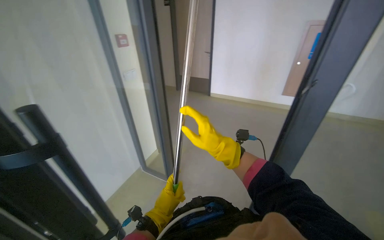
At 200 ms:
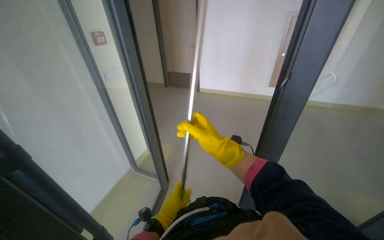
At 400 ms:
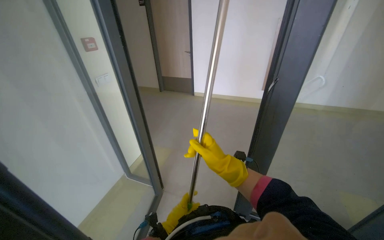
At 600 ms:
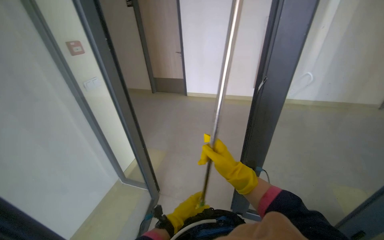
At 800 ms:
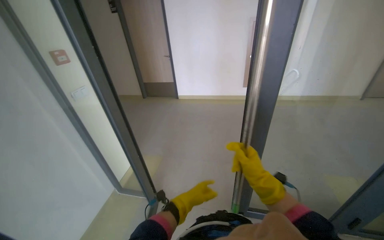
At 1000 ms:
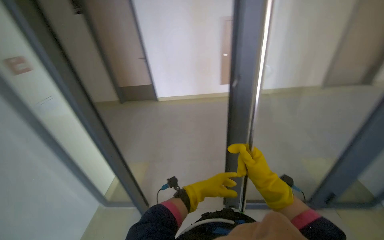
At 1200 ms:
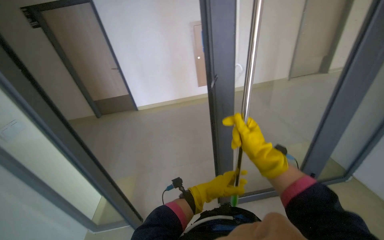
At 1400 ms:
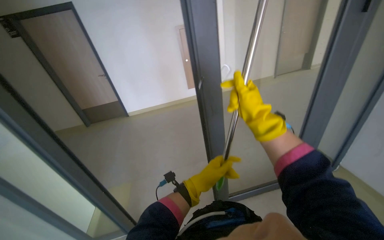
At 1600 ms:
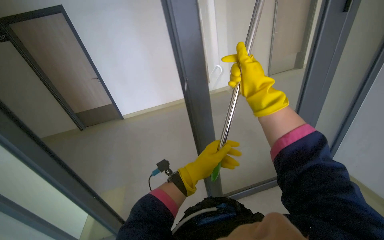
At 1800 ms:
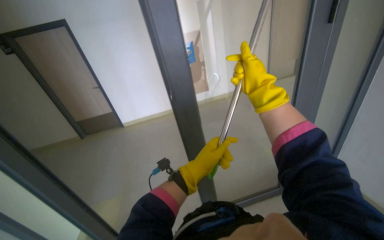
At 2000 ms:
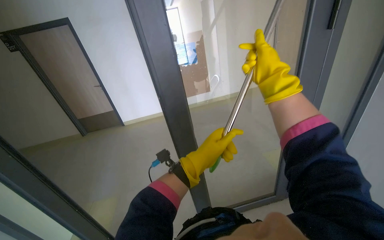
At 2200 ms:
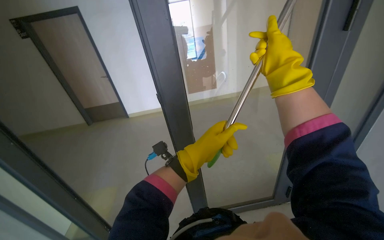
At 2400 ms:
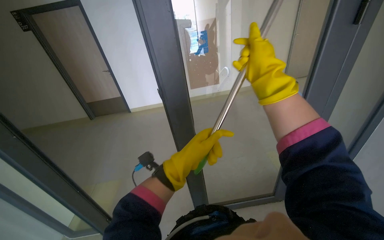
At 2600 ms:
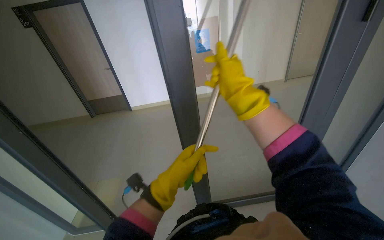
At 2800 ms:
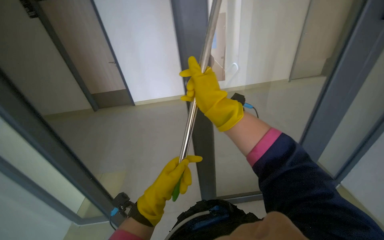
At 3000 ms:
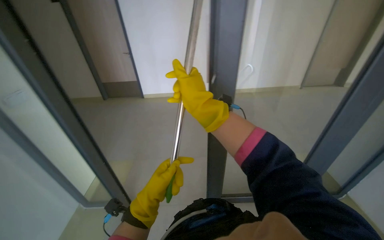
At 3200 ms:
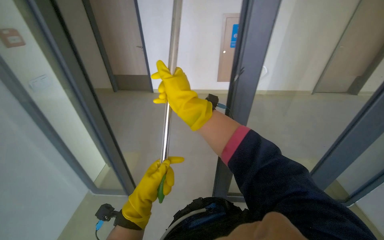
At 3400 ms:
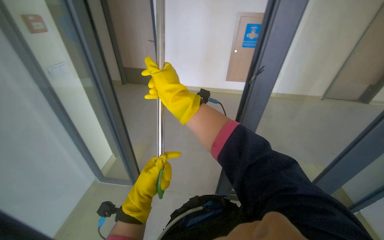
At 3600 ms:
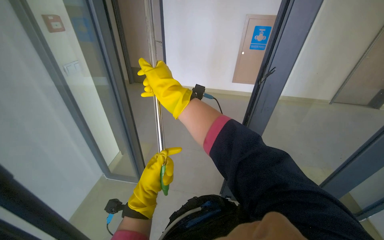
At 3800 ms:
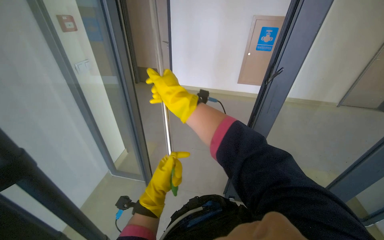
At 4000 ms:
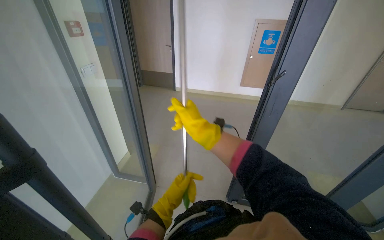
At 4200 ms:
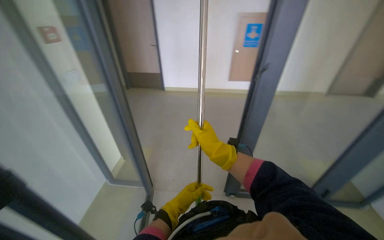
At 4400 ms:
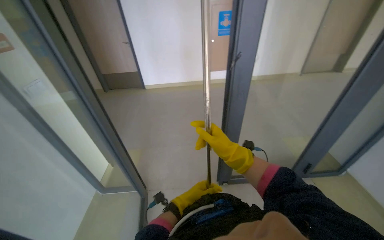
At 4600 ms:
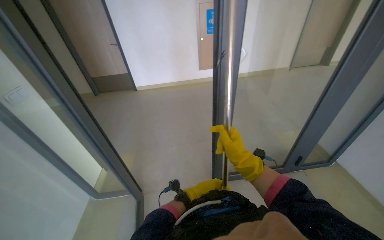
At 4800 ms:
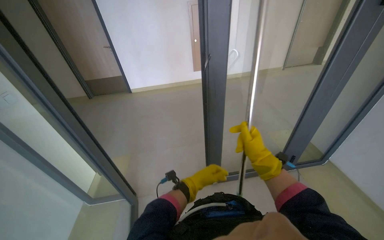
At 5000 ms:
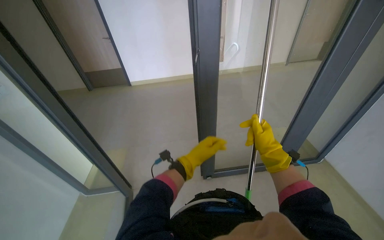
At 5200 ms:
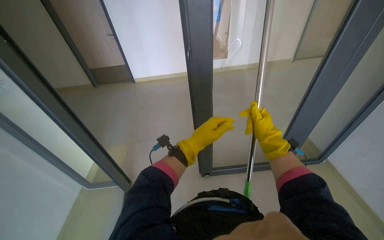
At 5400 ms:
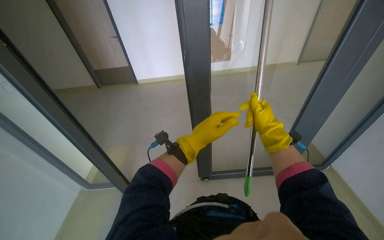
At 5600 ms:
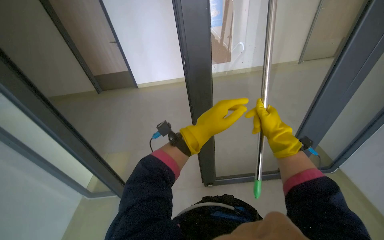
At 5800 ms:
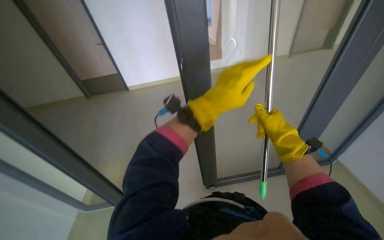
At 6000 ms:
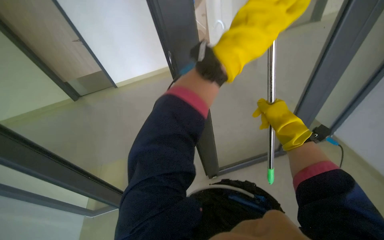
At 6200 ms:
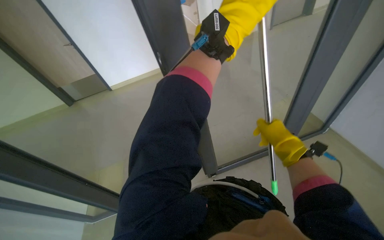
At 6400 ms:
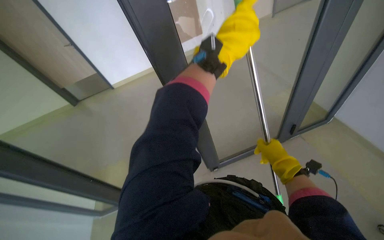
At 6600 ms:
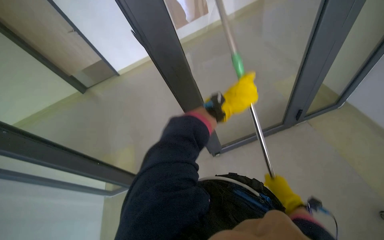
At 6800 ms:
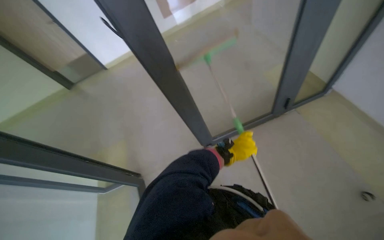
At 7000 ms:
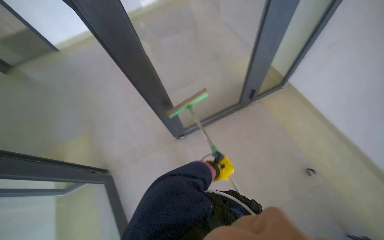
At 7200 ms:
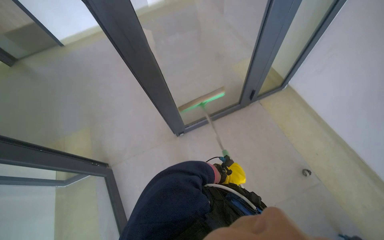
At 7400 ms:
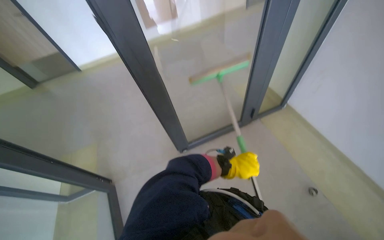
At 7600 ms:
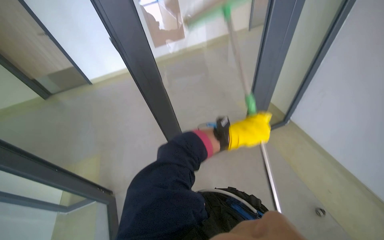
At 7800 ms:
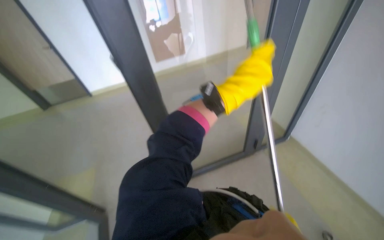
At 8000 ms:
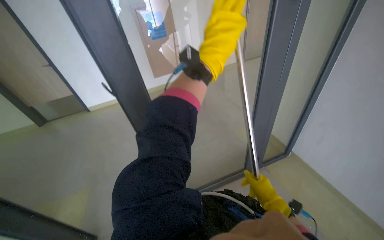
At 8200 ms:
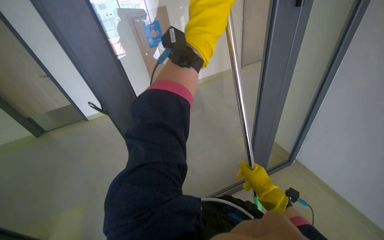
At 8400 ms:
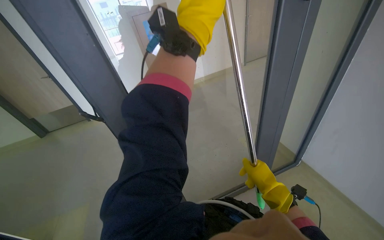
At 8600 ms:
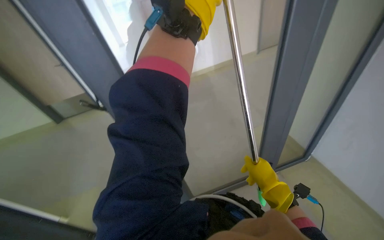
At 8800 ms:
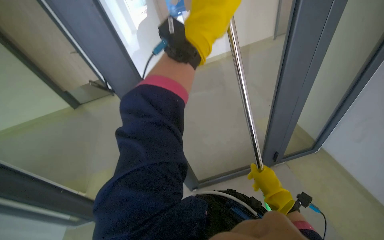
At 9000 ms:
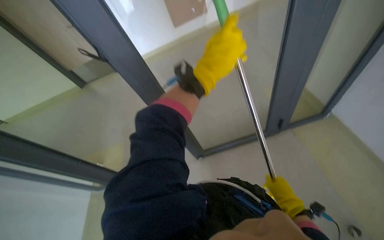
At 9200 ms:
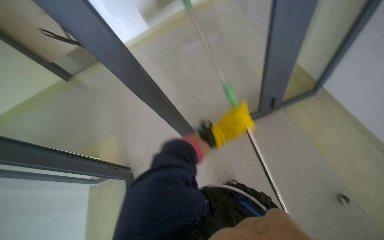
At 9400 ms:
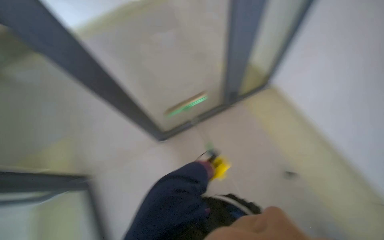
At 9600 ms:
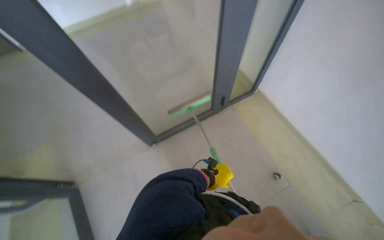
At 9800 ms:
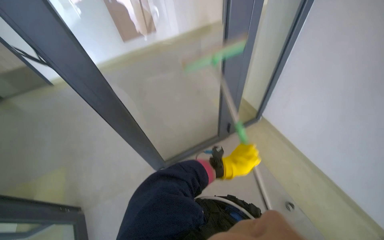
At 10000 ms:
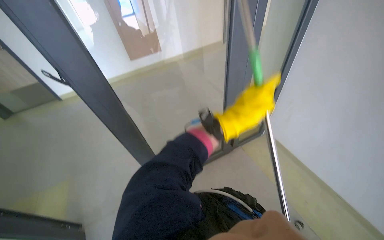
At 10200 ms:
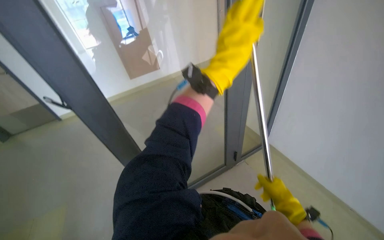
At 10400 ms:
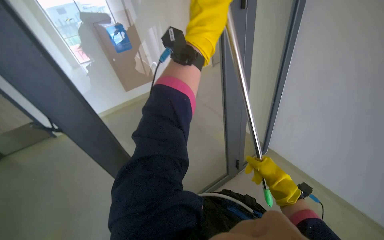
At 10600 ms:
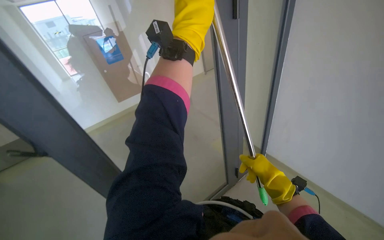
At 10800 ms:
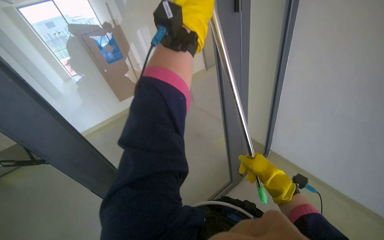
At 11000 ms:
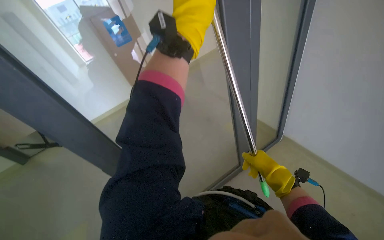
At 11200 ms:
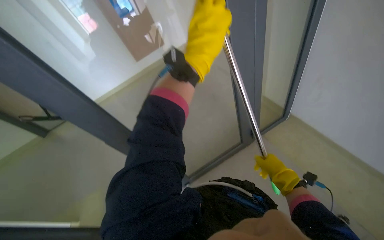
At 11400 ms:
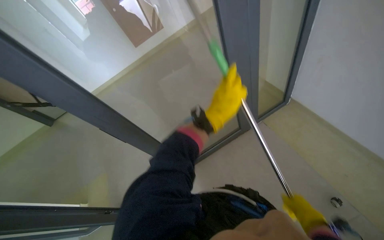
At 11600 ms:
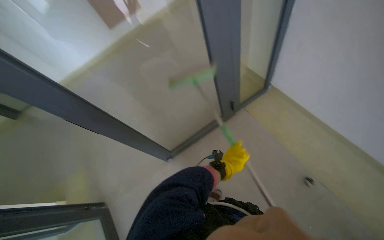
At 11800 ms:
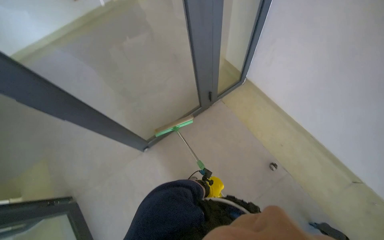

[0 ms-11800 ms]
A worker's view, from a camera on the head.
Job: cleaning windows.
The whole recording: Cleaning glass door with squeegee. The worker cleans a glass door using a long-handled squeegee.
0 ms to 1400 ms: The wearer's head swings some 45 degrees to the right.
1400 ms to 3000 ms: Both hands travel together to the left, approximately 20 cm.
3000 ms to 4400 ms: The right hand shifts approximately 20 cm down the picture, to the right and farther from the camera, while the left hand heads farther from the camera, down the picture and to the right, covering roughly 20 cm.
4400 ms to 6000 ms: The right hand shifts roughly 15 cm to the right and nearer to the camera. Meanwhile the left hand shifts roughly 50 cm up the picture and nearer to the camera.
6000 ms to 7400 ms: The left hand goes up and down the picture, about 50 cm each way, reversing 2 times.
7400 ms to 8800 ms: The view tilts some 15 degrees upward. The left hand travels up the picture by roughly 60 cm.
8800 ms to 10400 ms: The head turns to the right by roughly 20 degrees. The view tilts about 15 degrees upward.
10400 ms to 11800 ms: The view tilts about 25 degrees downward. The left hand goes some 70 cm down the picture.

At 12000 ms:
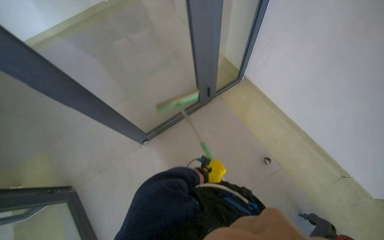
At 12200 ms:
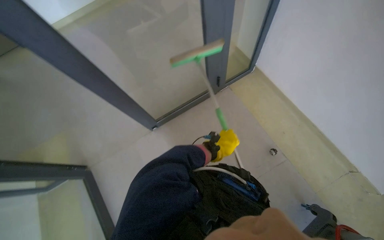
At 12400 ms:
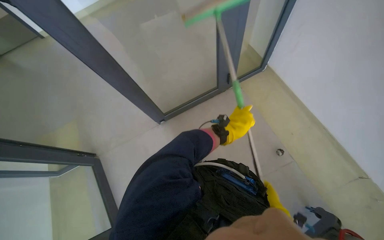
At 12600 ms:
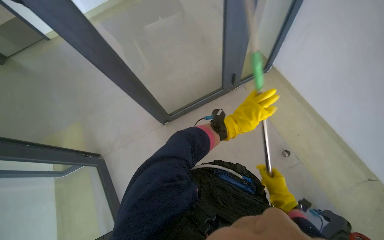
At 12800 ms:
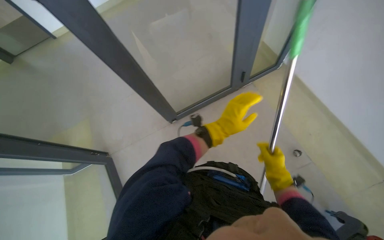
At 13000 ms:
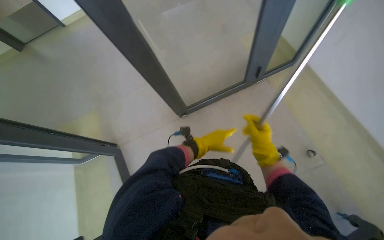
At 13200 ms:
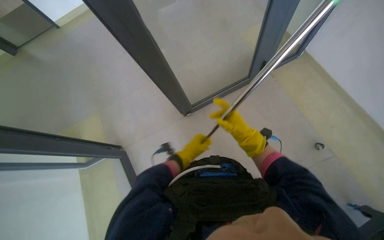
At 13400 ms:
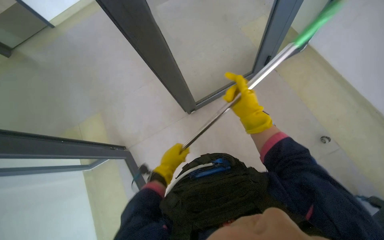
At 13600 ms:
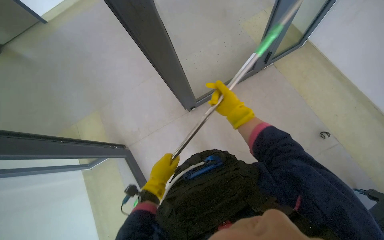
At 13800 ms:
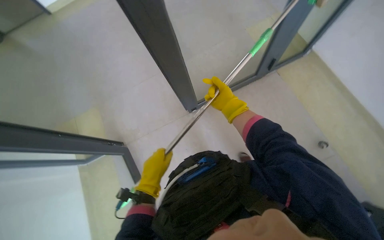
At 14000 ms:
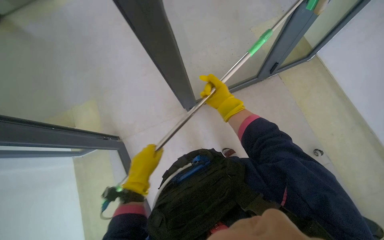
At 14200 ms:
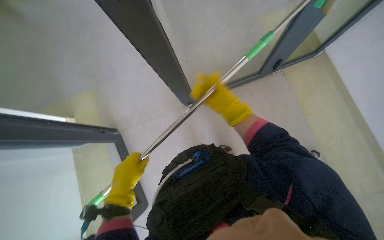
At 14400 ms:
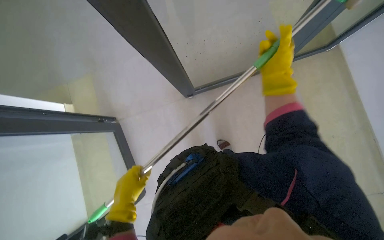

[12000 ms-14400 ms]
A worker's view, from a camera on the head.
Job: cleaning windows.
The whole recording: Cleaning glass door with squeegee. The worker cleans a glass door using a long-handled squeegee.
12000 ms to 13200 ms: The left hand travels nearer to the camera and to the left by approximately 25 cm.
13200 ms to 14400 ms: The left hand is displaced down the picture by about 15 cm, while the right hand goes nearer and farther, roughly 20 cm each way, reversing 2 times.

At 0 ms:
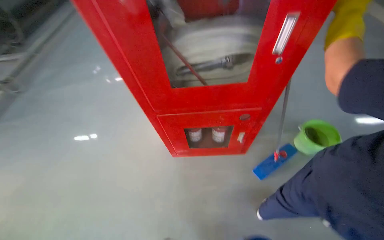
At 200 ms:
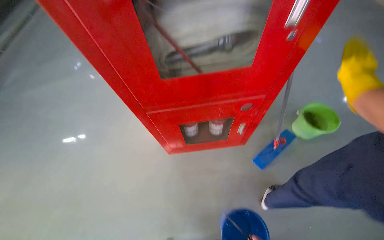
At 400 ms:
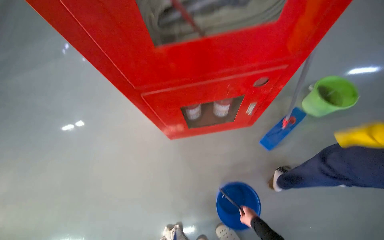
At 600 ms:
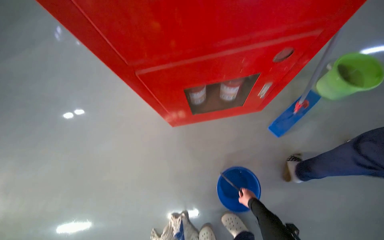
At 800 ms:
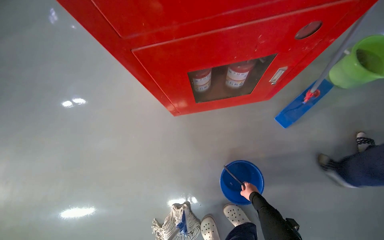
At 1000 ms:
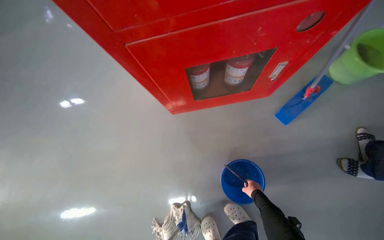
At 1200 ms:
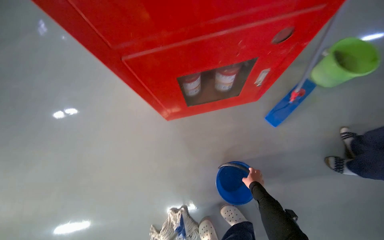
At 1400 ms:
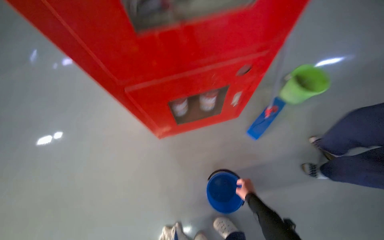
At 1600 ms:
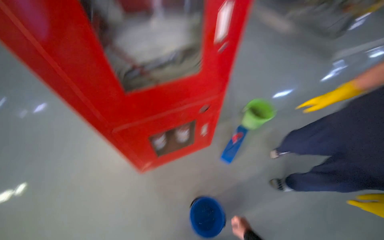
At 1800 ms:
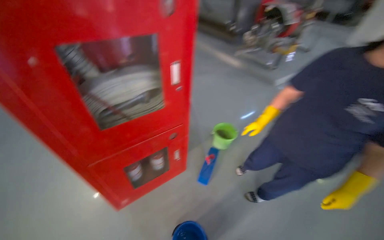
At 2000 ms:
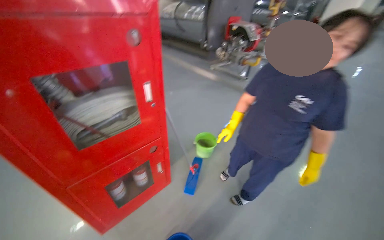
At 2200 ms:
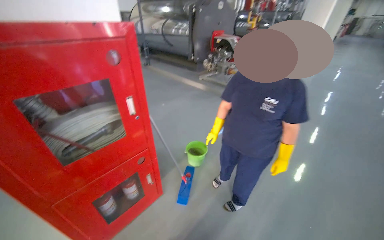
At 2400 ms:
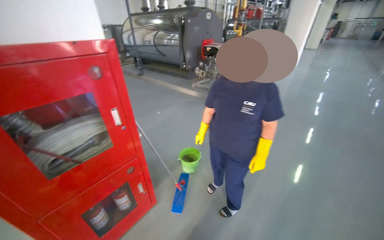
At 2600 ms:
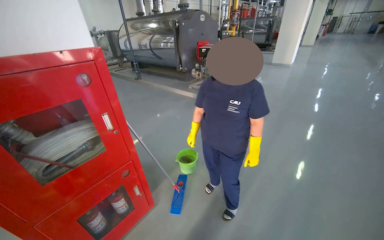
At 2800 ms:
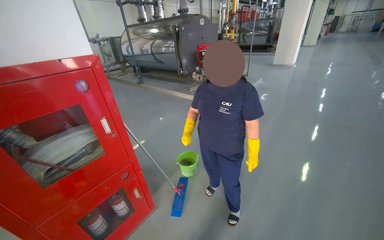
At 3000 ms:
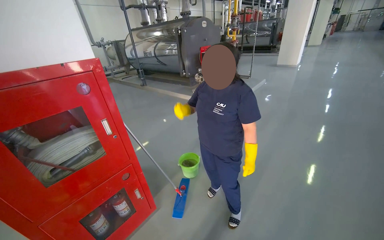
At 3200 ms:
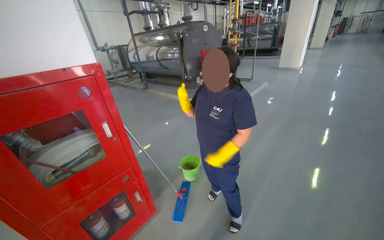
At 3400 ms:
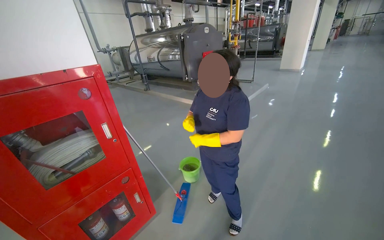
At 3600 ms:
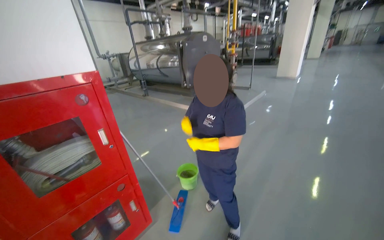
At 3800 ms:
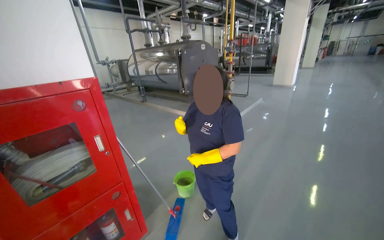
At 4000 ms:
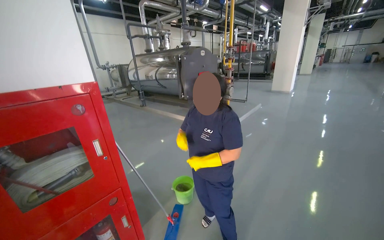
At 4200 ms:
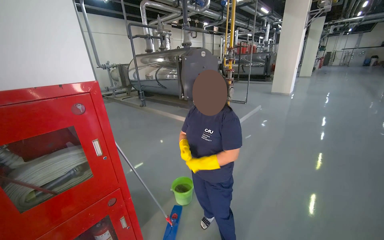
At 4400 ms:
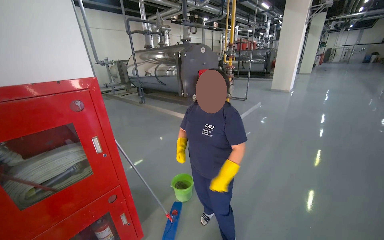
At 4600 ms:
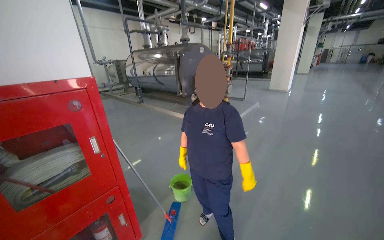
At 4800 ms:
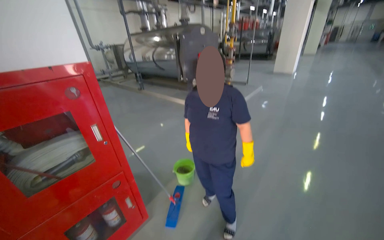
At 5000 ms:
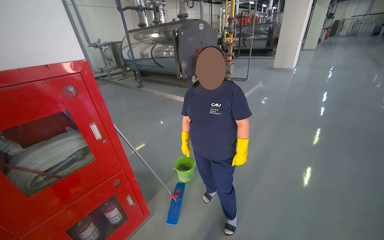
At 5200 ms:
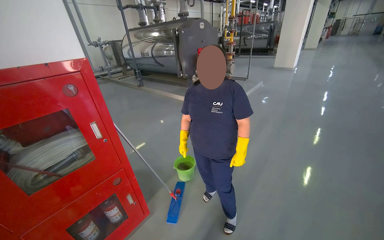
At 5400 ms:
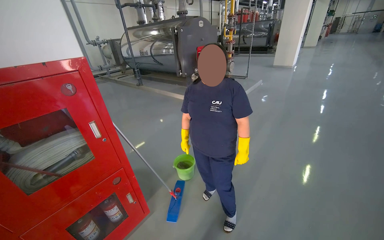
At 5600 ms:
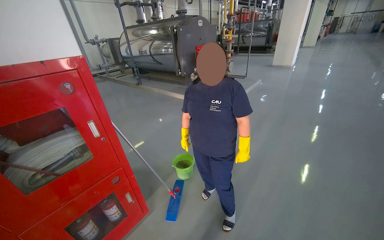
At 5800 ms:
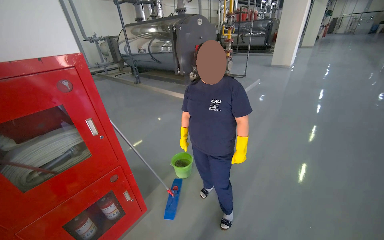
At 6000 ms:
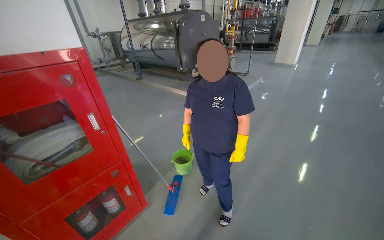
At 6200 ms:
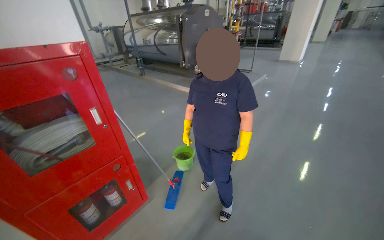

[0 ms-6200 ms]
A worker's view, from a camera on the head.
Job: preparing cleaning supplies.
The whole recording: Preparing mop for cleaning. The worker dips and wrings the mop in a bucket of water.
0 ms to 1600 ms: The head rotates approximately 25 degrees to the right.
1600 ms to 3200 ms: The head travels approximately 60 cm. The head rotates some 25 degrees to the right. The camera pitches upward, by approximately 25 degrees.
